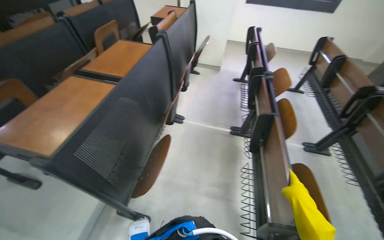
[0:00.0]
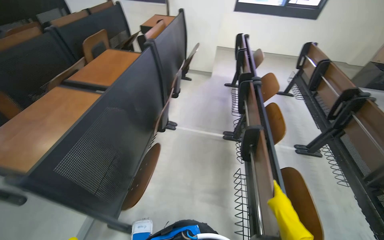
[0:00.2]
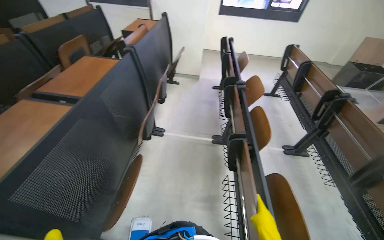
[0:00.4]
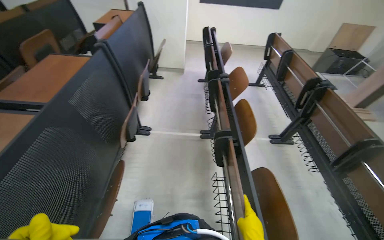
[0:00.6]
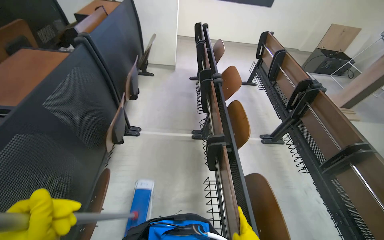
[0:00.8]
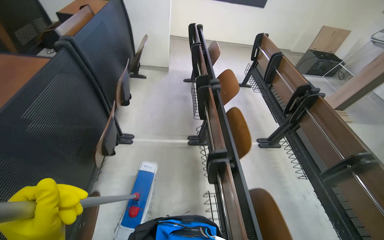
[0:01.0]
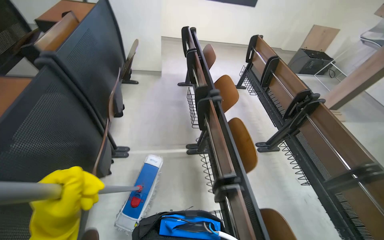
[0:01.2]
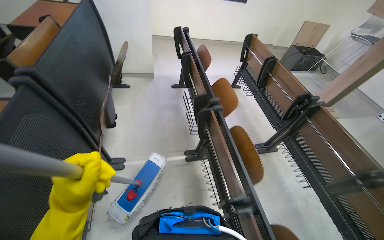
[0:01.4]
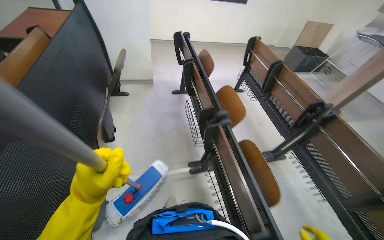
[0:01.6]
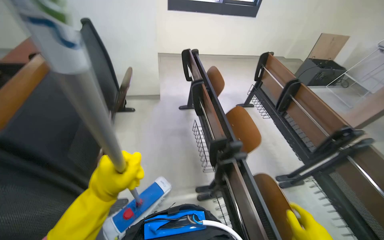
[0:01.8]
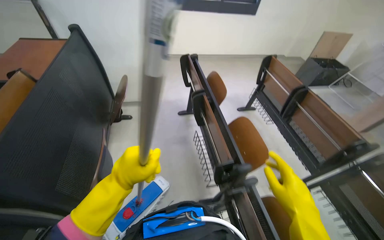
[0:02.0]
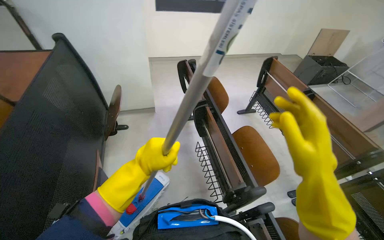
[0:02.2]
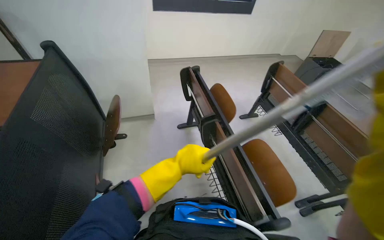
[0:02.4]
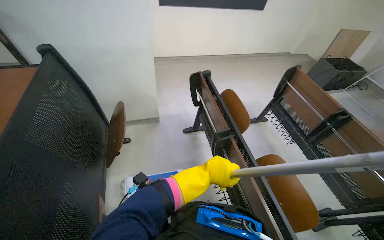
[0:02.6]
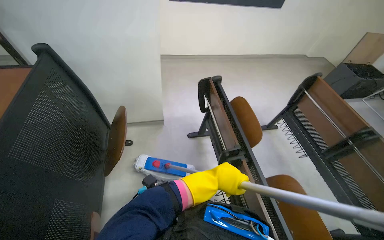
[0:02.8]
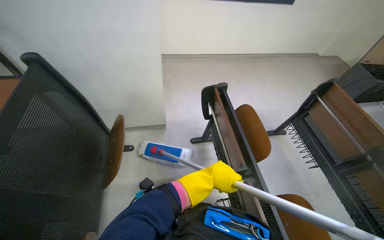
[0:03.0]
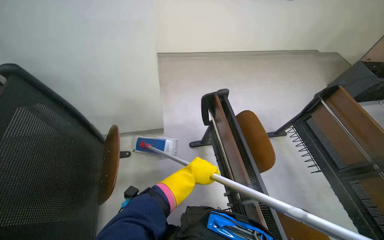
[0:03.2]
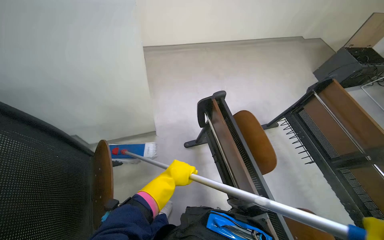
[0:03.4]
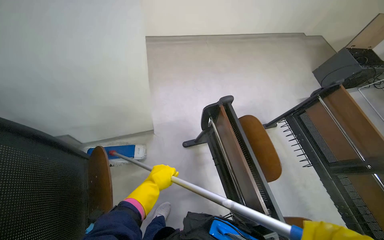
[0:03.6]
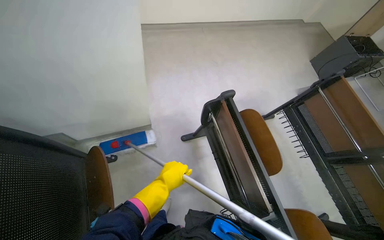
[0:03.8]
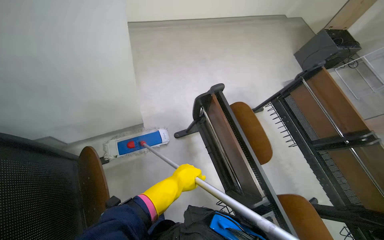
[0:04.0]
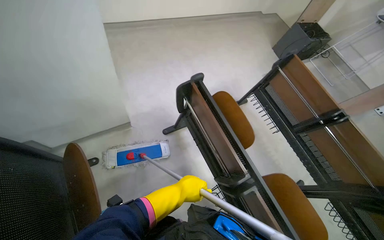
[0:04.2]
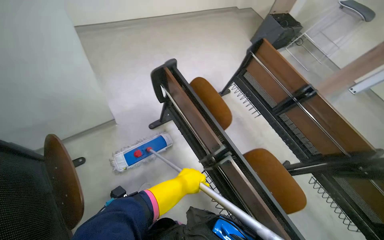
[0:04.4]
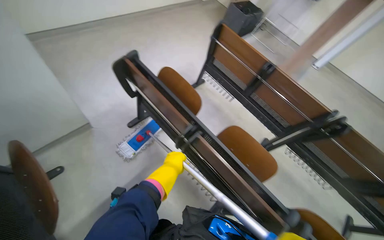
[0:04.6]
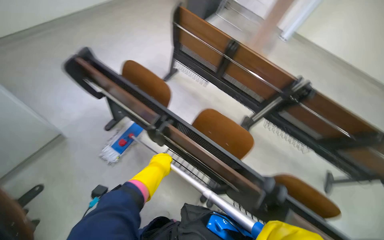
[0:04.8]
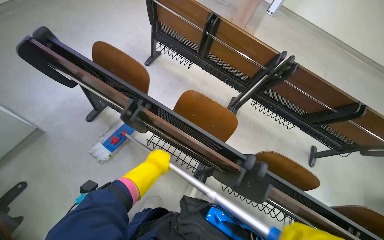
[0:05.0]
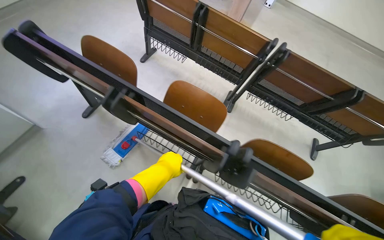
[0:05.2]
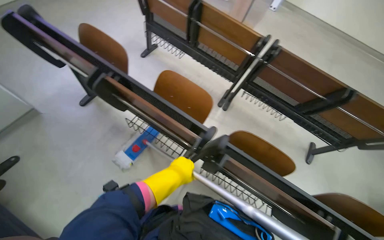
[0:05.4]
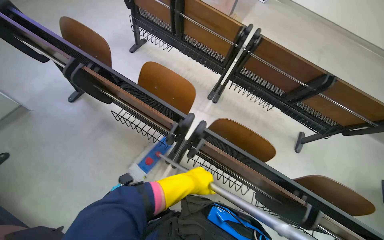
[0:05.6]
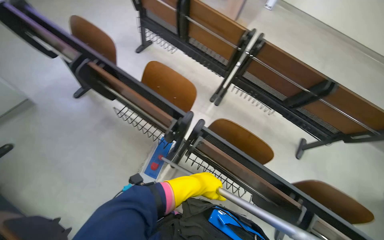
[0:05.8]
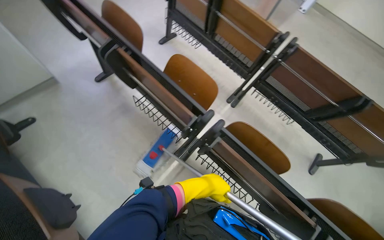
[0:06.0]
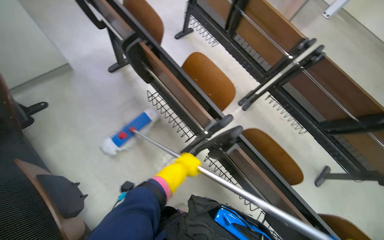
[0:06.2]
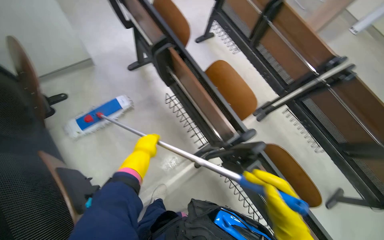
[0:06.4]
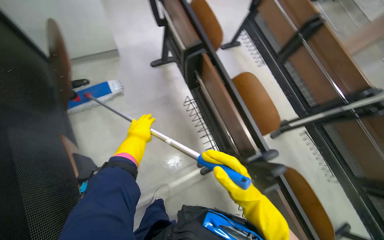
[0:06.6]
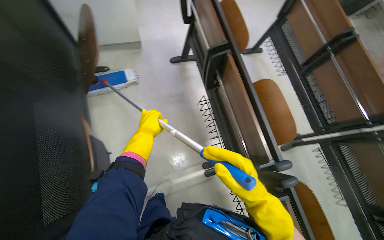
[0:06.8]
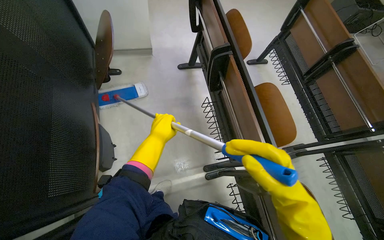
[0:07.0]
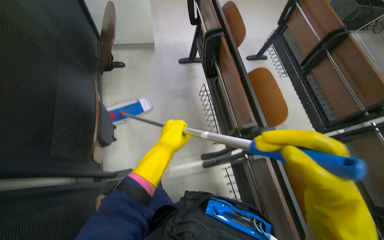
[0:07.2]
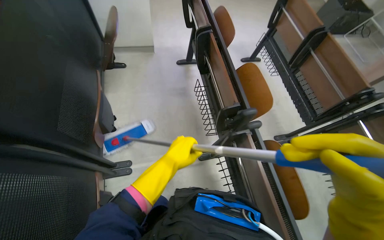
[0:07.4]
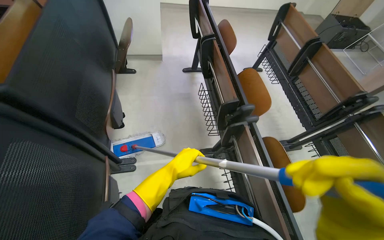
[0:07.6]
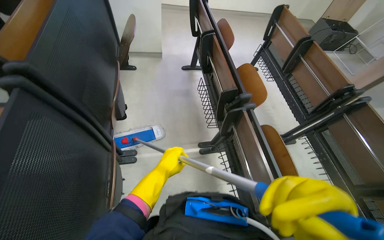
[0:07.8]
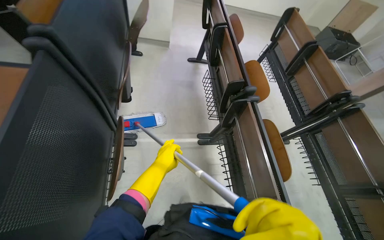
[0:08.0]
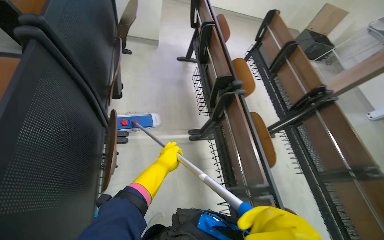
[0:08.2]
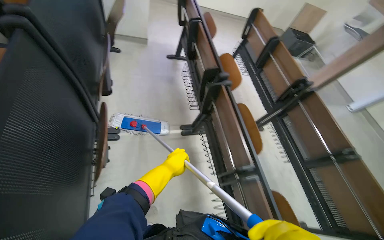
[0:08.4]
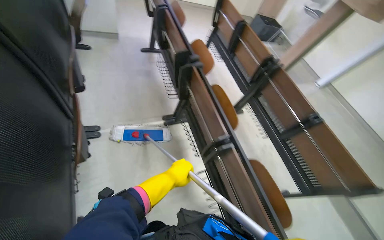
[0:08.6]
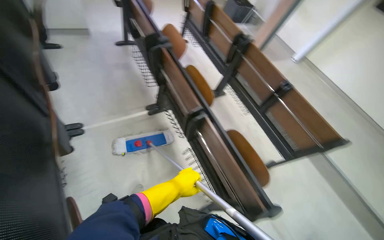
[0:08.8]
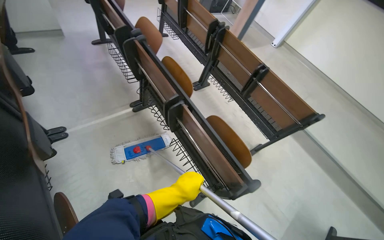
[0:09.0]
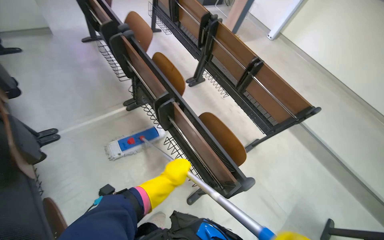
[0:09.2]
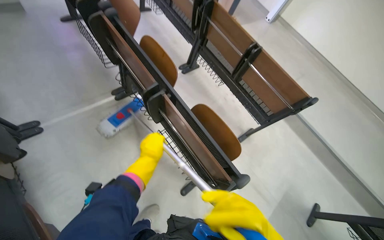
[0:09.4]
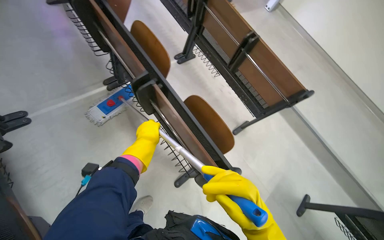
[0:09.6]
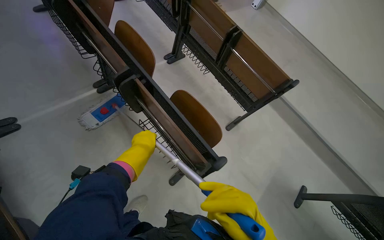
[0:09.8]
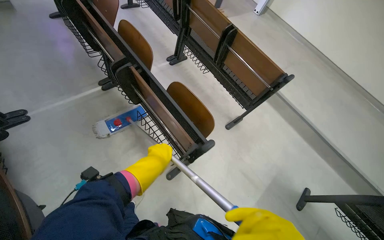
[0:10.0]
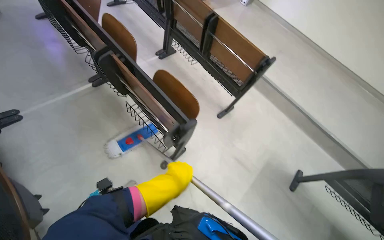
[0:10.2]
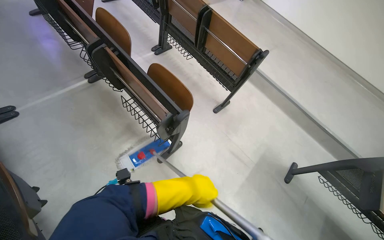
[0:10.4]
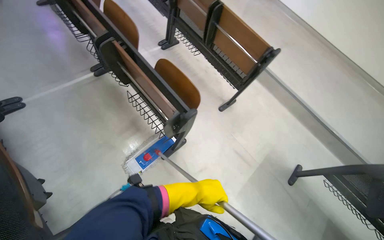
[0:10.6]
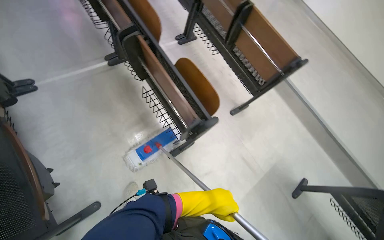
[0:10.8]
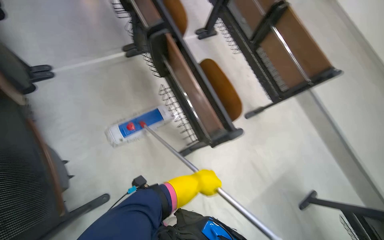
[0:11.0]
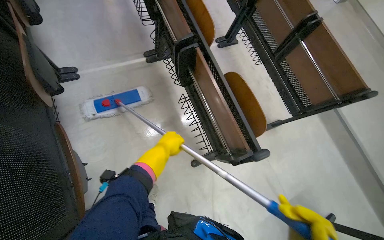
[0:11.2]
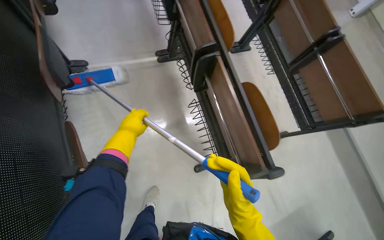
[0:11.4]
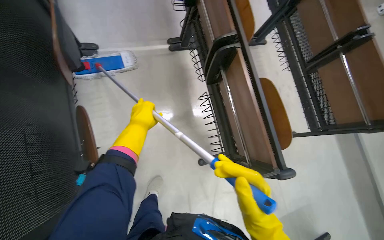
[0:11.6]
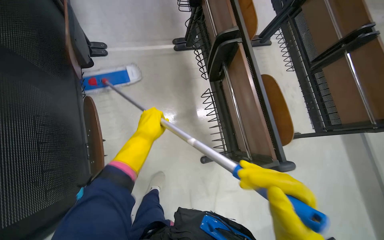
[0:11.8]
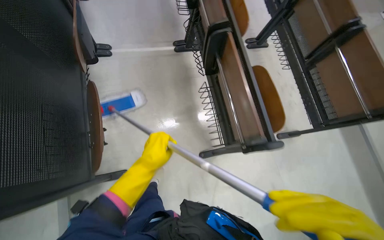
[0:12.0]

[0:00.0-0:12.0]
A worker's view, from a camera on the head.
Job: mopping floor.
The whole recording: Cleaning lecture hall. The worker cleans the lecture hall by mopping the floor and walls, and wiping desks.
0:00.0 to 0:01.6: The camera is carried roughly 70 cm. The wearer's head swings approximately 25 degrees to the right.
0:01.6 to 0:03.0: The wearer moves approximately 1 m.
0:03.0 to 0:04.4: The wearer looks some 25 degrees further to the right. The left hand travels to the left by approximately 10 cm.
0:04.4 to 0:06.0: The camera is carried approximately 60 cm.
0:06.0 to 0:07.6: The head rotates about 40 degrees to the left. The view tips upward by approximately 15 degrees.
0:07.6 to 0:09.0: The camera is carried some 60 cm. The wearer's head swings approximately 25 degrees to the right.
0:10.4 to 0:12.0: The wearer looks roughly 30 degrees further to the left. The left hand moves to the left, roughly 40 cm.

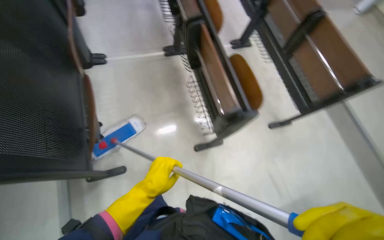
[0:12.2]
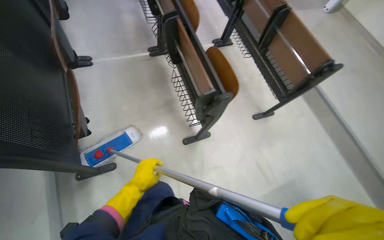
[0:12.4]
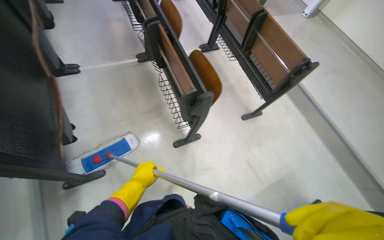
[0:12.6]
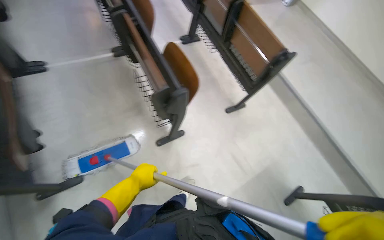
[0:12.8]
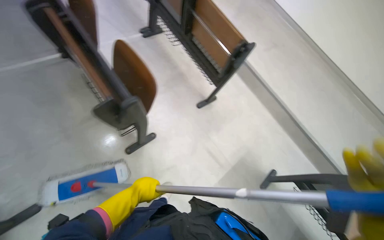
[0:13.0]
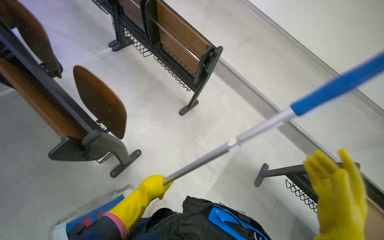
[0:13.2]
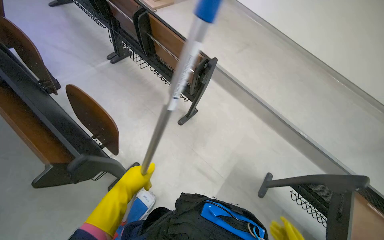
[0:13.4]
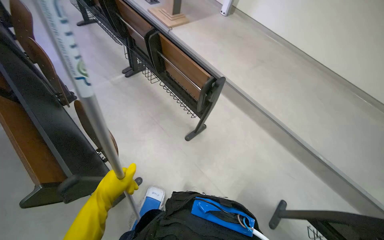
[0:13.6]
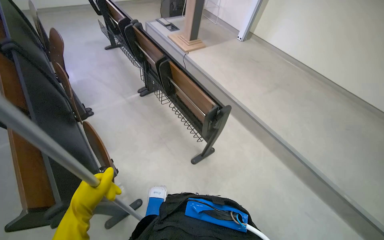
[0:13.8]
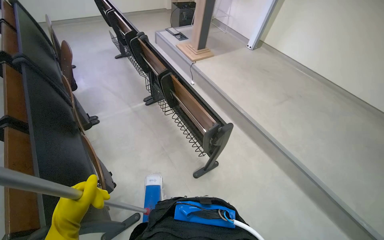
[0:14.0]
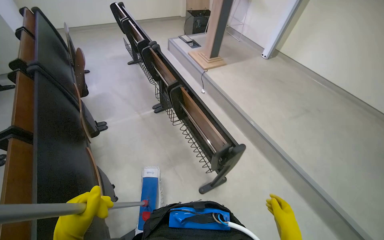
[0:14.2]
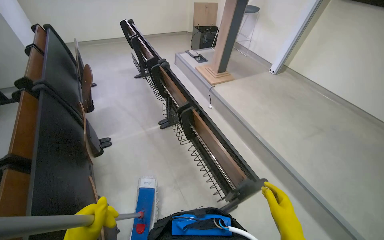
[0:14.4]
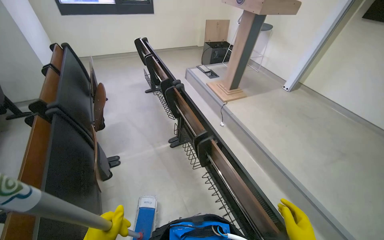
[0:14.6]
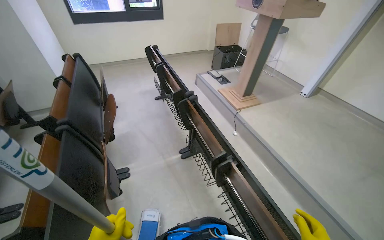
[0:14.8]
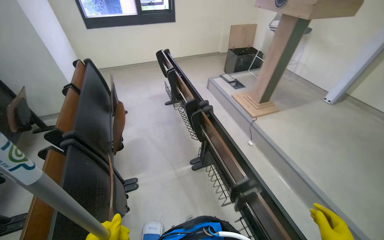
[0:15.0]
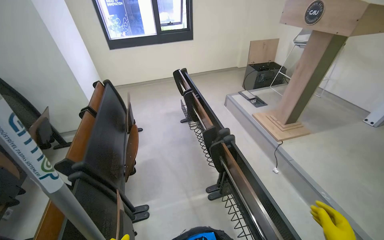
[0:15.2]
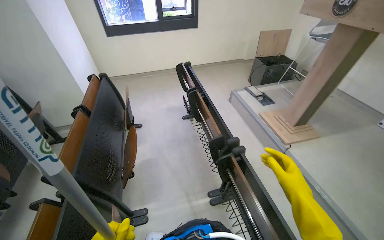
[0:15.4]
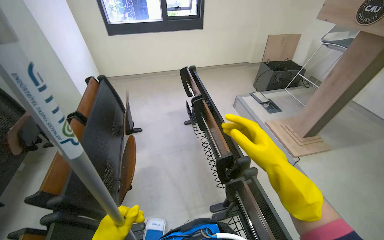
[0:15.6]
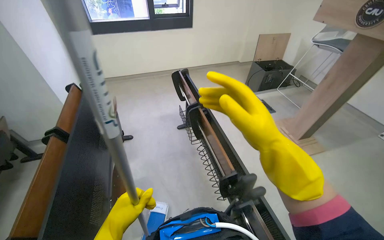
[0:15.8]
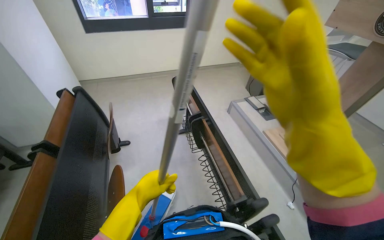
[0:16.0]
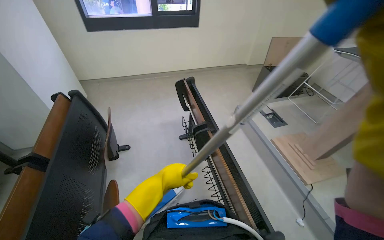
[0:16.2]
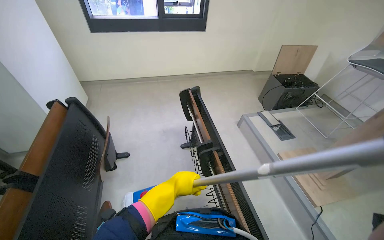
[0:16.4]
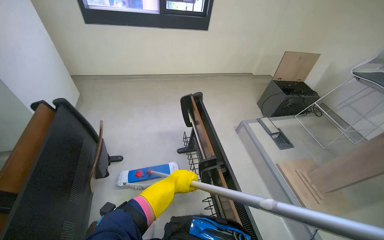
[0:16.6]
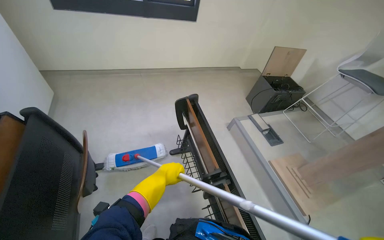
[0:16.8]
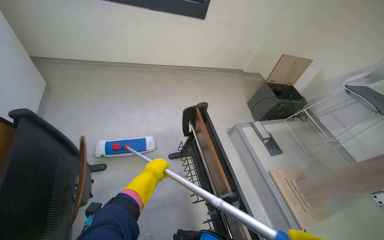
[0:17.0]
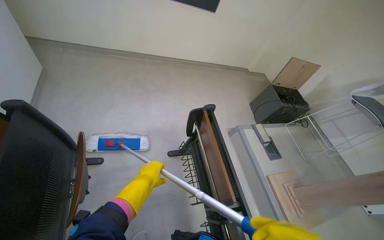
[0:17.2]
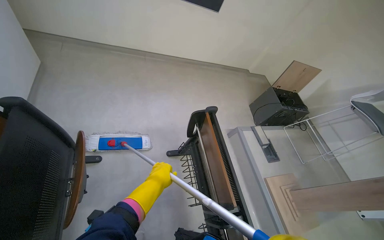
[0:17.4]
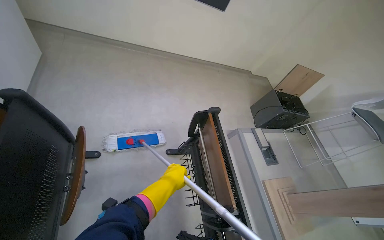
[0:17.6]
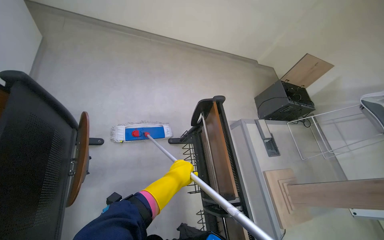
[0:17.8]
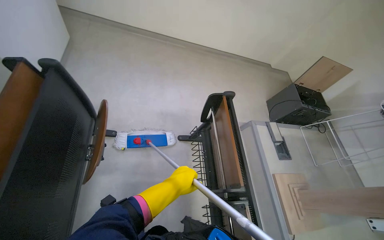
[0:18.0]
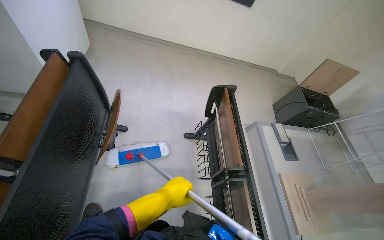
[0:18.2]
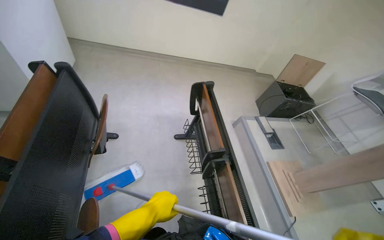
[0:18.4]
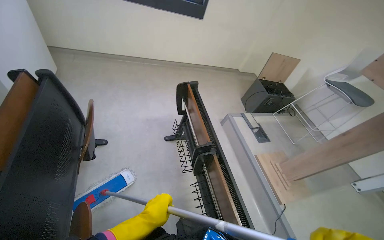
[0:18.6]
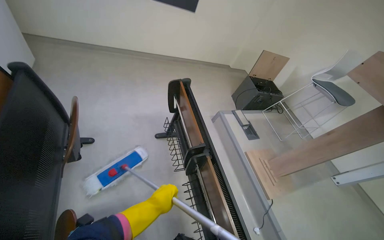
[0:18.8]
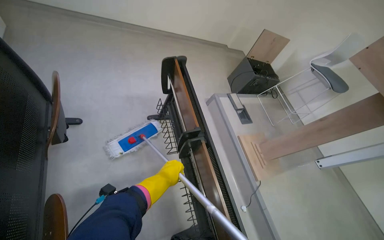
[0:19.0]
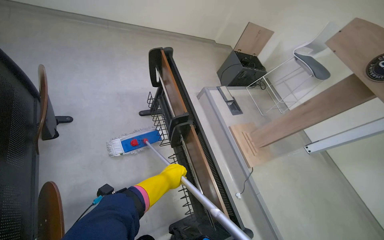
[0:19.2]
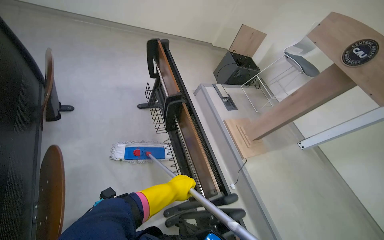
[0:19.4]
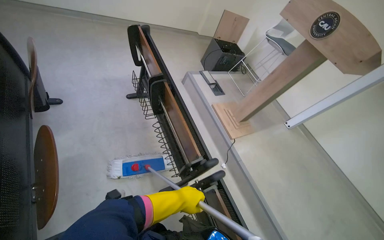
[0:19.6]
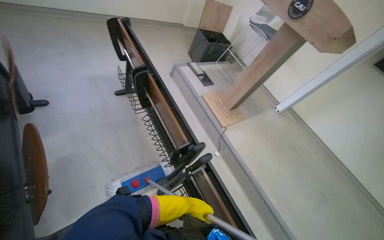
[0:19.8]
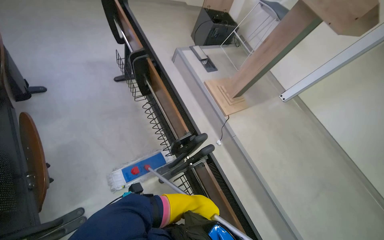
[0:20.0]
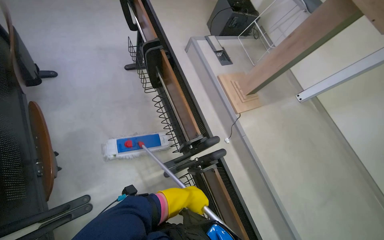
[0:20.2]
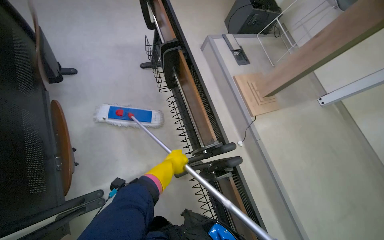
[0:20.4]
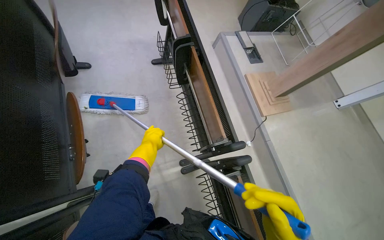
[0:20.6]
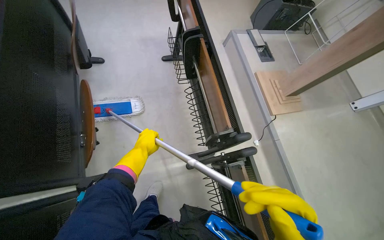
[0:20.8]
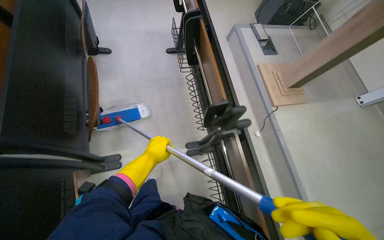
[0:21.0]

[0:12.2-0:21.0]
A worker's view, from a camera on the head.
Job: mopping floor.
The whole recording: Cleaning lecture hall. The worker cleans the lecture hall by mopping the floor and walls, and wiping desks.
0:12.2 to 0:13.6: The wearer moves to the right, about 50 cm. The wearer looks about 30 degrees further to the right.
0:13.6 to 0:15.2: The wearer moves some 90 cm. The wearer looks some 30 degrees further to the left. The camera pitches upward, by approximately 20 degrees.
0:15.2 to 0:16.6: The wearer moves some 90 cm.
0:18.0 to 0:19.6: The head travels some 60 cm. The wearer's head swings about 20 degrees to the right.
0:19.6 to 0:21.0: The left hand moves to the left, about 10 cm.
